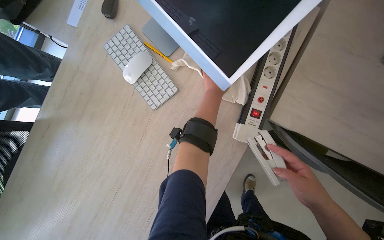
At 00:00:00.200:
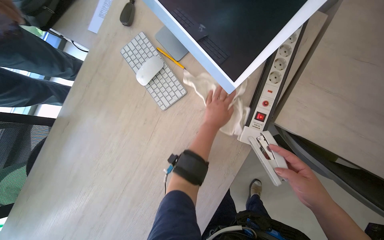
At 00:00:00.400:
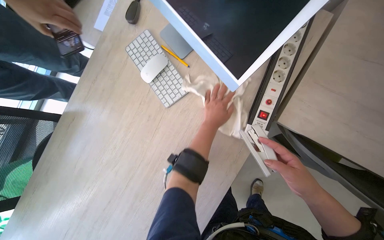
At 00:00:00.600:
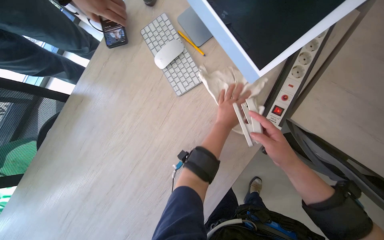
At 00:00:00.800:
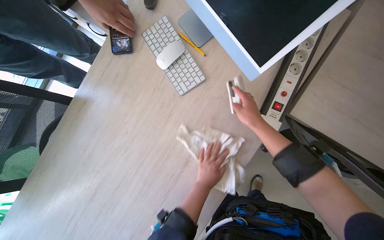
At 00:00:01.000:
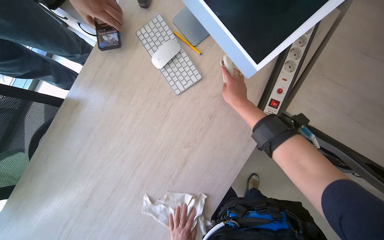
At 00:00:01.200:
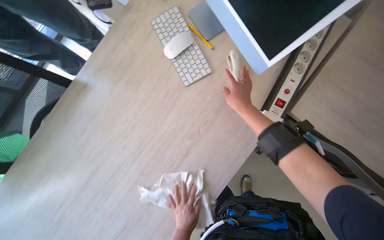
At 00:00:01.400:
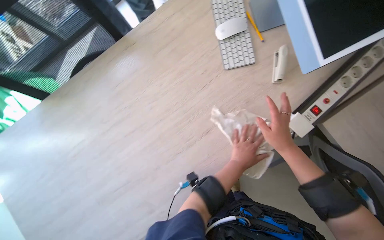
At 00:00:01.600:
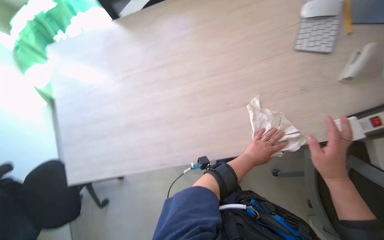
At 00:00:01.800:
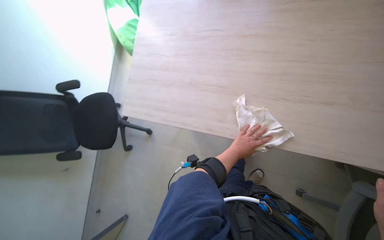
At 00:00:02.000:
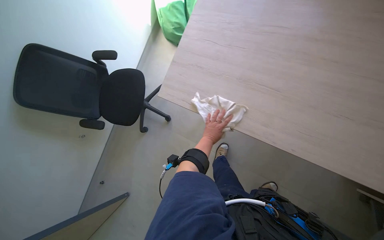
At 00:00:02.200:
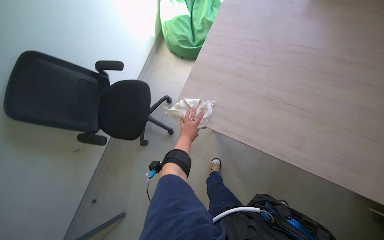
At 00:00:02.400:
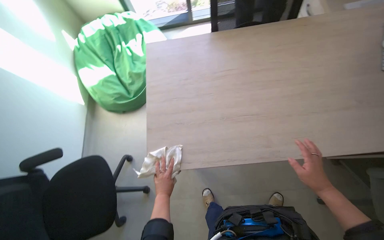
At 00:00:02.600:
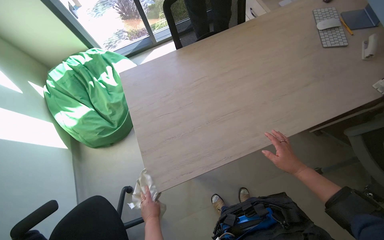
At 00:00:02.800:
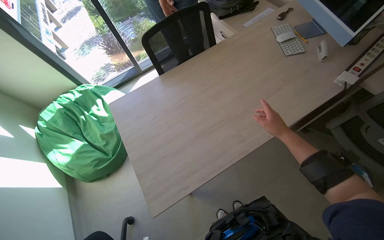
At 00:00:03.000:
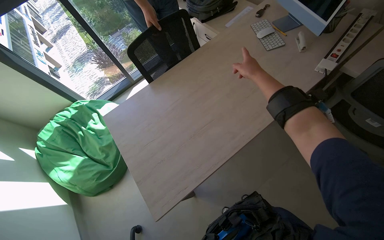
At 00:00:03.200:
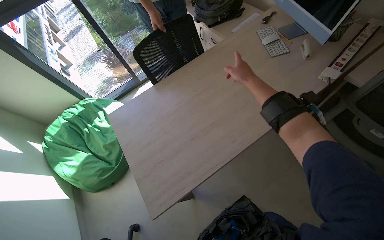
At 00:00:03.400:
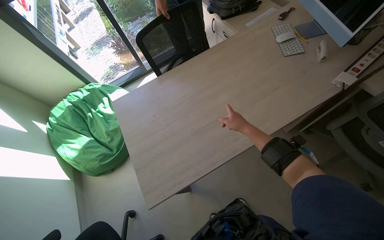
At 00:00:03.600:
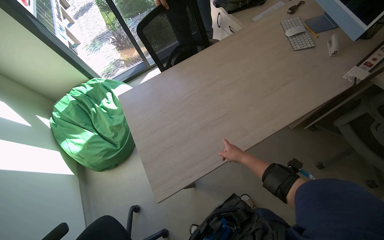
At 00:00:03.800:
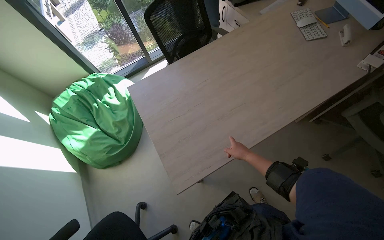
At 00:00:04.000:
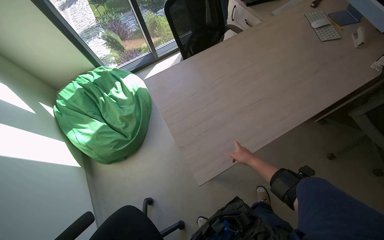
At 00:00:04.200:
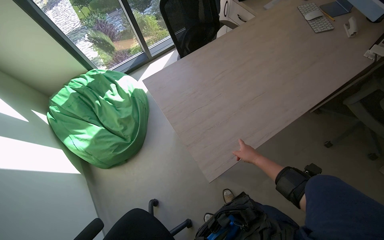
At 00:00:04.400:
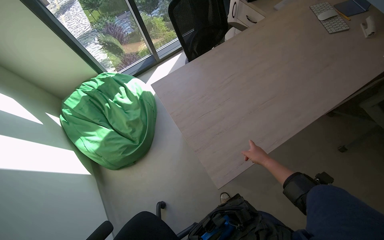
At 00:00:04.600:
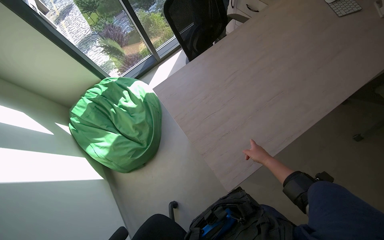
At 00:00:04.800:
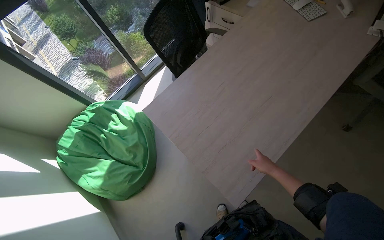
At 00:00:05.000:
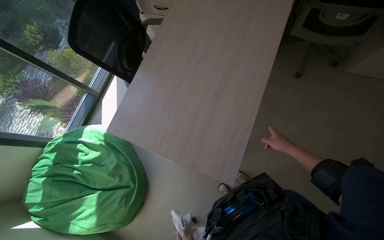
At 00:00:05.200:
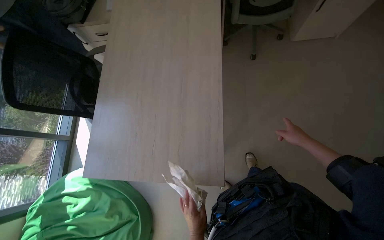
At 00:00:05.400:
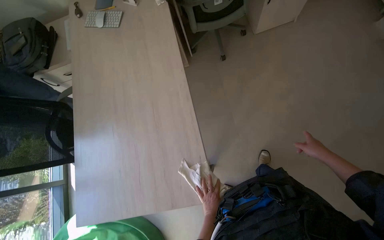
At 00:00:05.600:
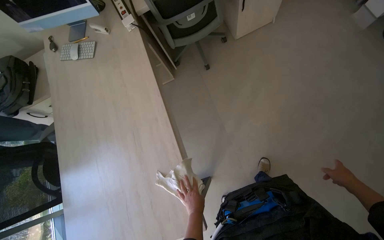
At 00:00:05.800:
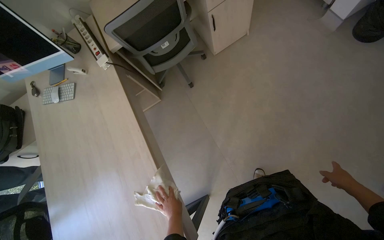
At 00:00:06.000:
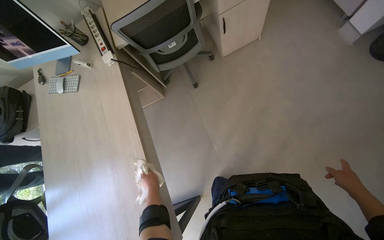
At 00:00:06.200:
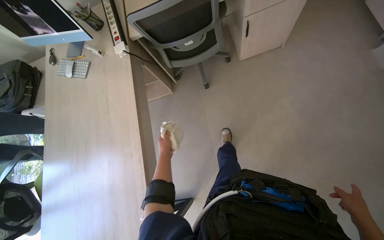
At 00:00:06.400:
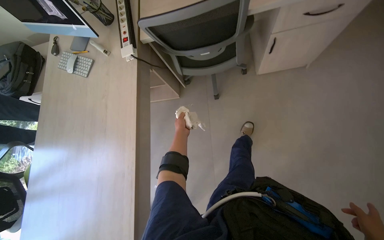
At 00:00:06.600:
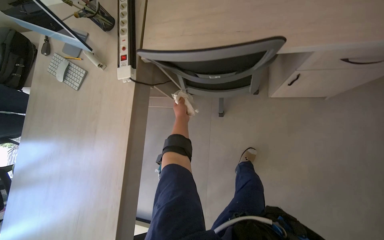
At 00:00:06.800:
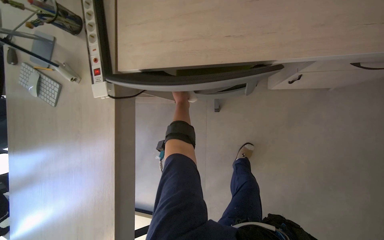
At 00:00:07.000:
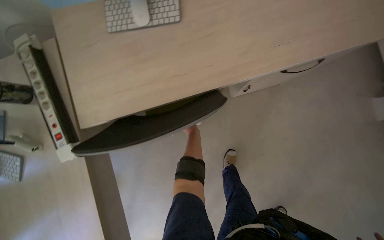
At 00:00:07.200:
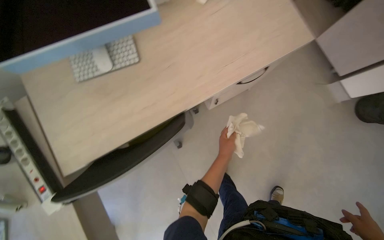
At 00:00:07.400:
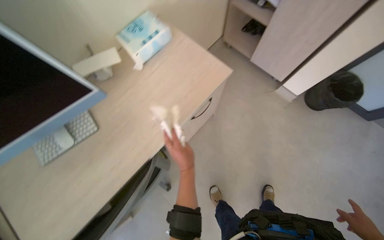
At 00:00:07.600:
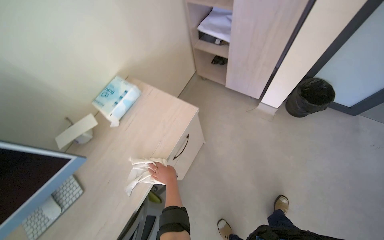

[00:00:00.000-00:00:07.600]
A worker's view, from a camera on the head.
Job: wiping surfaces.
The whole recording: Wiping office desk. The worker wipes the office desk with a cloth.
00:00:00.000 to 00:00:01.600: The scene turns about 45 degrees clockwise in the picture.
00:00:01.600 to 00:00:03.000: The wearer's head swings some 40 degrees to the right. The view tips upward by about 25 degrees.
00:00:03.000 to 00:00:04.600: The right hand shifts some 40 cm down the picture.
00:00:04.600 to 00:00:06.000: The wearer moves roughly 50 cm. The head rotates about 75 degrees to the right.
00:00:06.000 to 00:00:07.600: The camera is carried some 70 cm. The wearer looks about 15 degrees further upward. The scene rotates counterclockwise by some 40 degrees.

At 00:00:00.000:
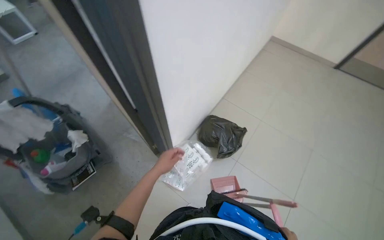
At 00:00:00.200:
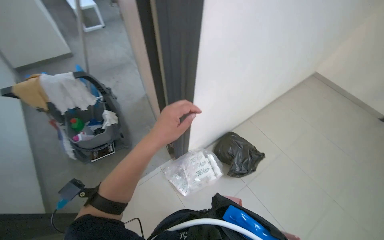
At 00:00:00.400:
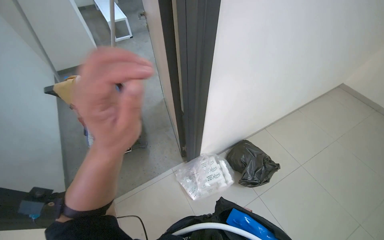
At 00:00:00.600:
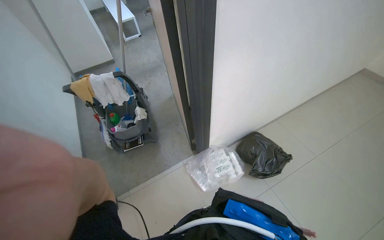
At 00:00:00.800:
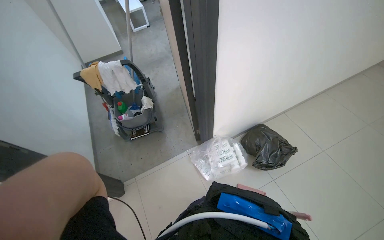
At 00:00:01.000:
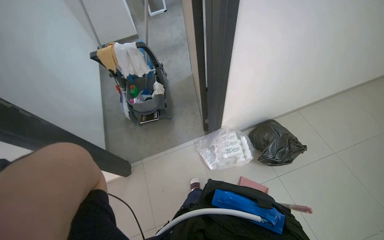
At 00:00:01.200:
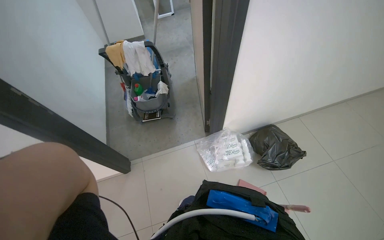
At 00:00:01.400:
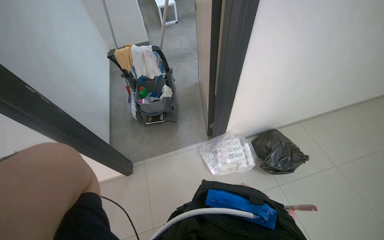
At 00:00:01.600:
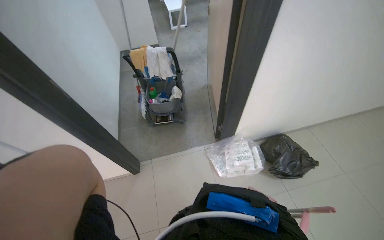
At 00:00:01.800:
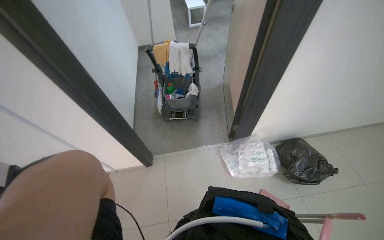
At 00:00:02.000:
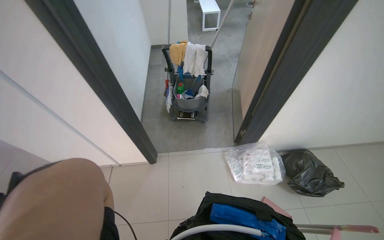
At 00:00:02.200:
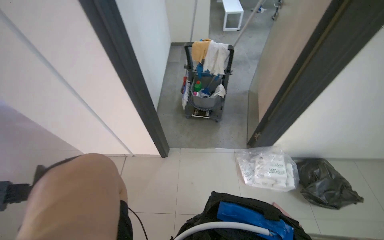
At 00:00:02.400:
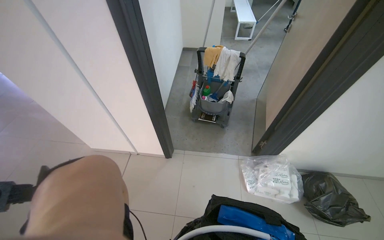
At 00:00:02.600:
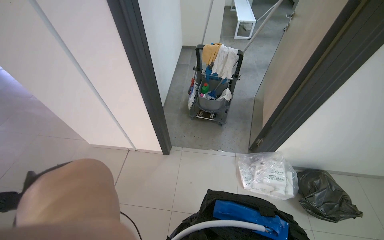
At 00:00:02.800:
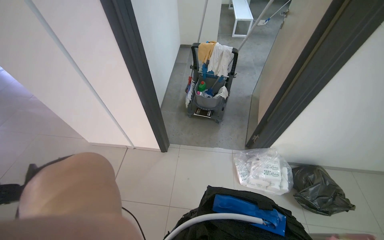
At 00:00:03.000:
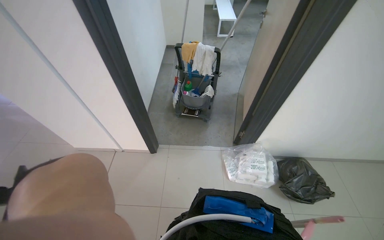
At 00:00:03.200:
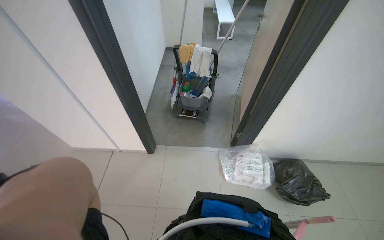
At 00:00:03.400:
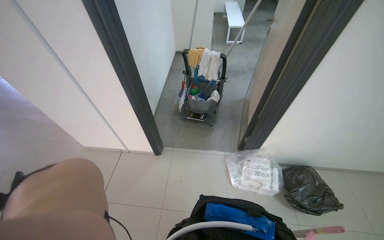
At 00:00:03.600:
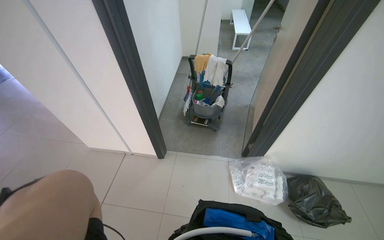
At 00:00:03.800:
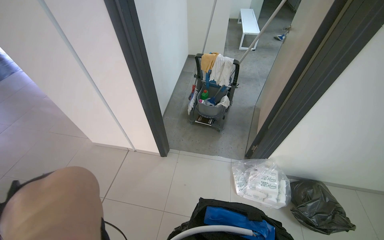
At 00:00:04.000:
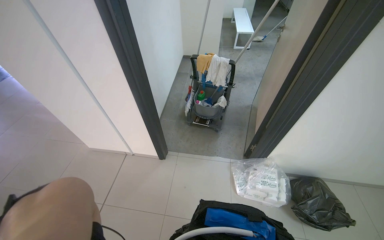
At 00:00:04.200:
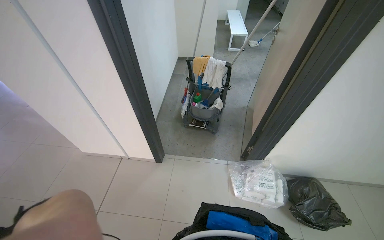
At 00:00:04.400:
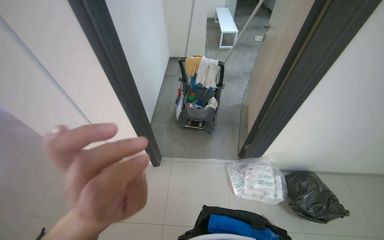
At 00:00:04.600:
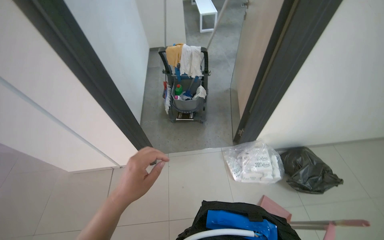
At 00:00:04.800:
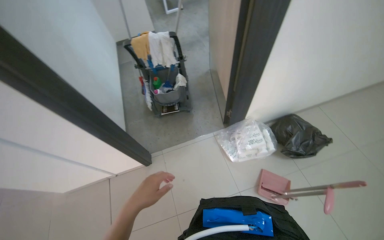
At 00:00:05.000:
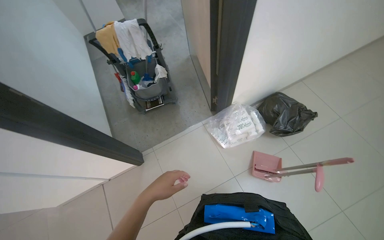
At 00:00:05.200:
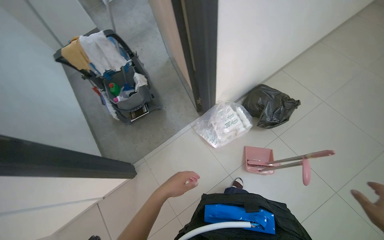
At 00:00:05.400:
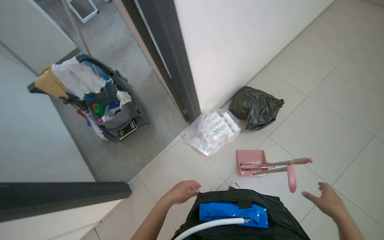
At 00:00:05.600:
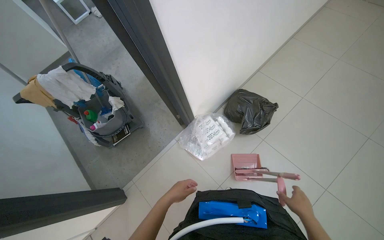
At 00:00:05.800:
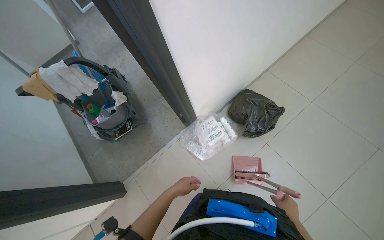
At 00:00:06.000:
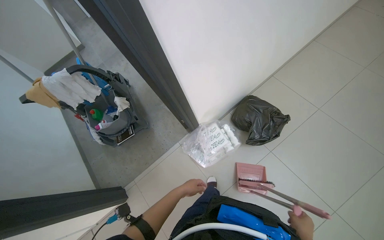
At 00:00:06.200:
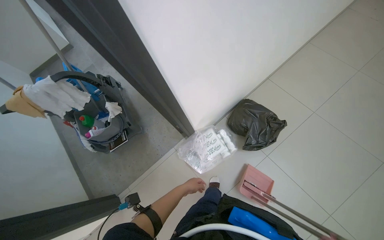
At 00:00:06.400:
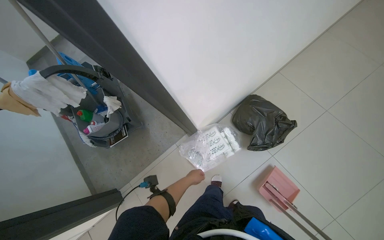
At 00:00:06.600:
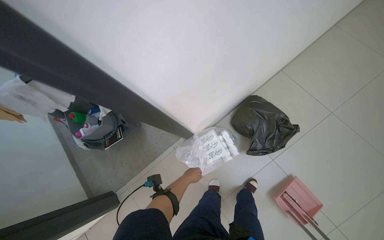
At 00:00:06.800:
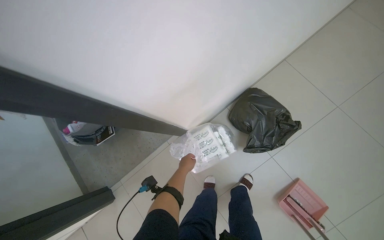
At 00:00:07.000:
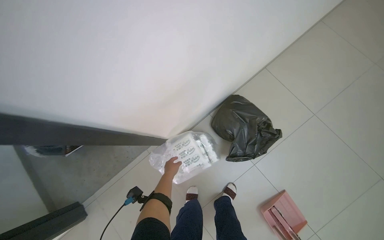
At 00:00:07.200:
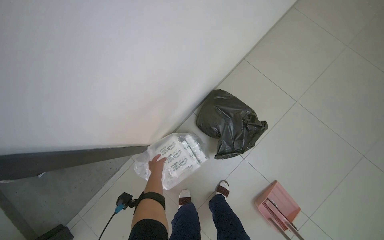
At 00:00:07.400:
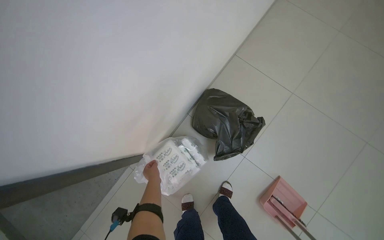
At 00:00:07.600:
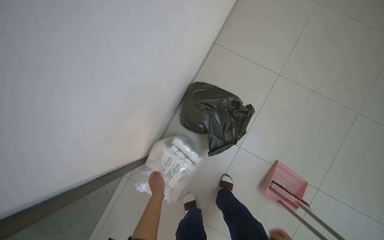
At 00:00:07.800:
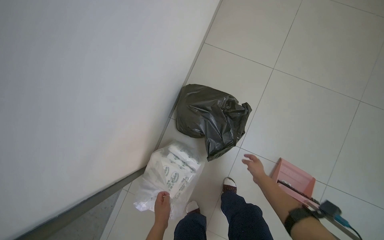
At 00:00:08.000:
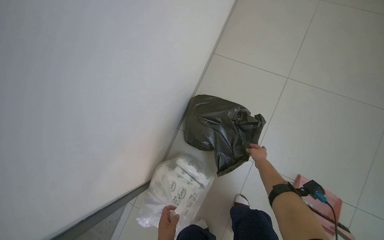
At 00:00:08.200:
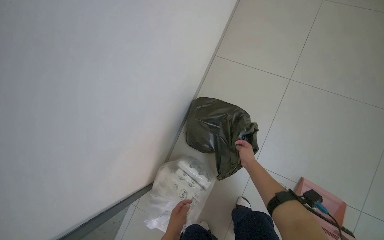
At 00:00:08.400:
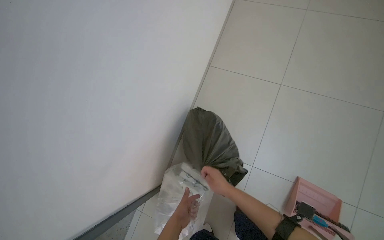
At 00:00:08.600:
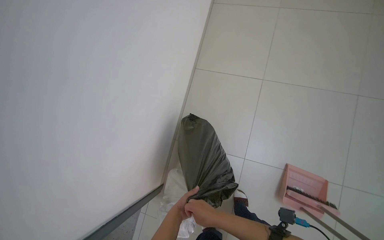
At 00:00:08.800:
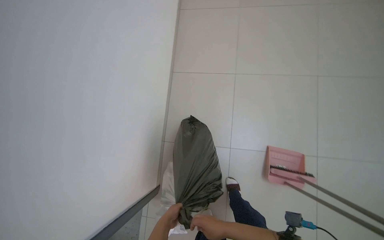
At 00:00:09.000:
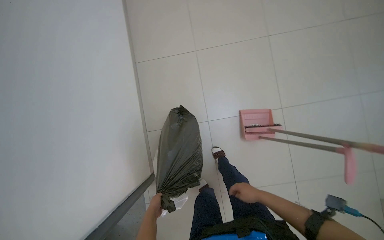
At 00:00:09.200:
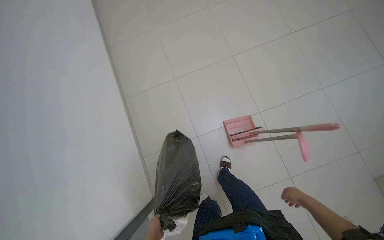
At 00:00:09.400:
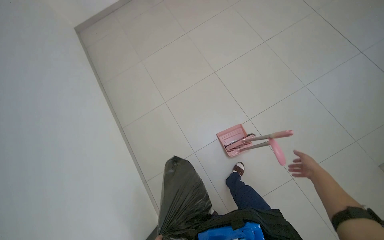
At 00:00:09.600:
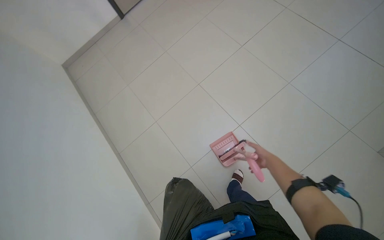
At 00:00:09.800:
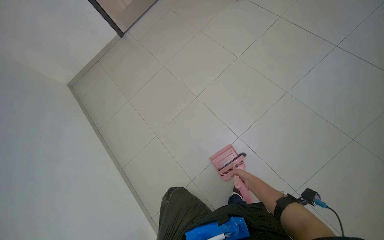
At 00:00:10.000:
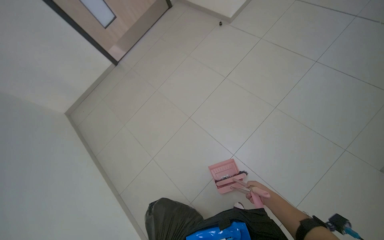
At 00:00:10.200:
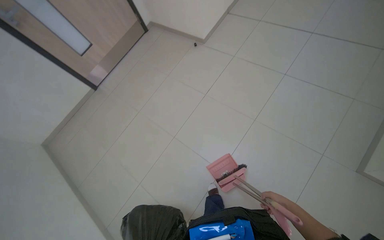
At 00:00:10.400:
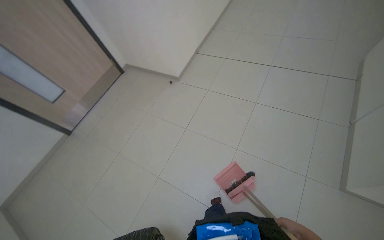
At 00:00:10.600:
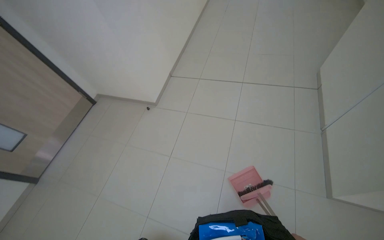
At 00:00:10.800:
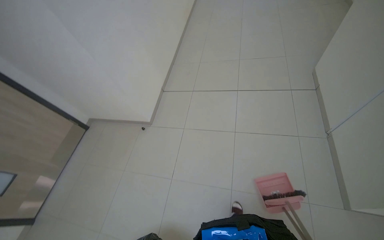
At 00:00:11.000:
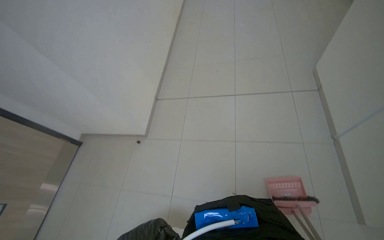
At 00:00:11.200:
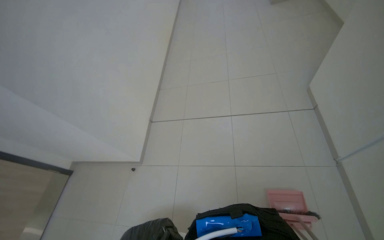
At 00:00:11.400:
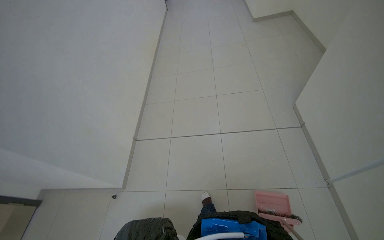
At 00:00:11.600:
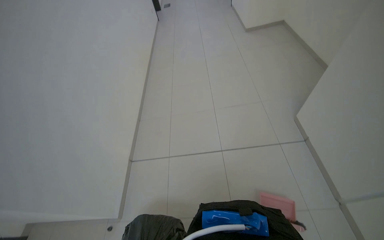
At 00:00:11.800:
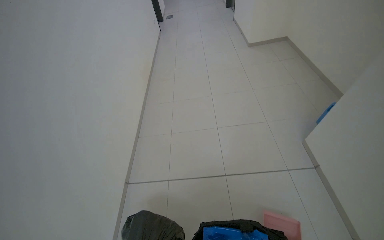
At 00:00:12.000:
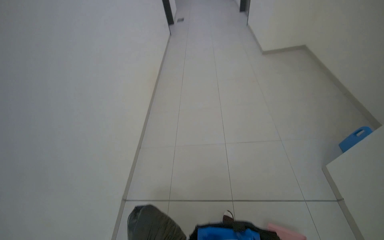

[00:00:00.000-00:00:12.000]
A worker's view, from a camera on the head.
Job: preparing cleaning supplies.
The whole recording: Preparing cleaning tools. The worker gathers cleaning tools and supplies from the cart.
00:00:00.000 to 00:00:01.600: The wearer's head swings about 40 degrees to the left.
00:00:04.400 to 00:00:06.000: The camera travels roughly 50 cm. The wearer looks approximately 15 degrees further downward. Everything in view rotates some 40 degrees counterclockwise.
00:00:06.000 to 00:00:07.600: The head travels some 60 cm. The head turns to the right by approximately 25 degrees. The camera pitches downward, by some 15 degrees.
00:00:07.600 to 00:00:09.000: The scene turns some 35 degrees counterclockwise in the picture.
00:00:09.000 to 00:00:10.400: The head travels approximately 80 cm. The view tilts some 35 degrees upward. Everything in view rotates about 50 degrees counterclockwise.
00:00:10.400 to 00:00:12.000: The wearer moves roughly 1.5 m. The head turns to the right by approximately 25 degrees. The camera pitches upward, by approximately 15 degrees.
